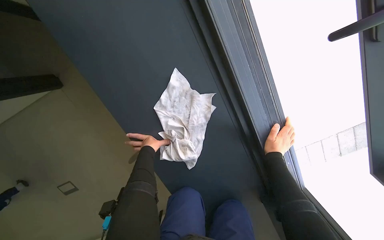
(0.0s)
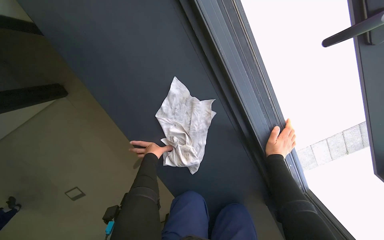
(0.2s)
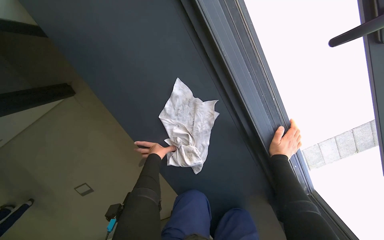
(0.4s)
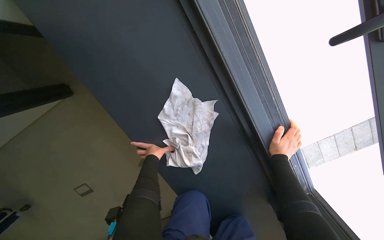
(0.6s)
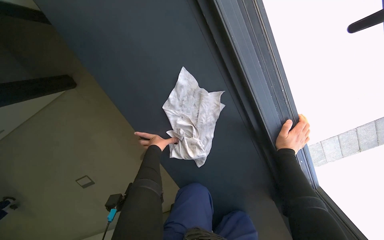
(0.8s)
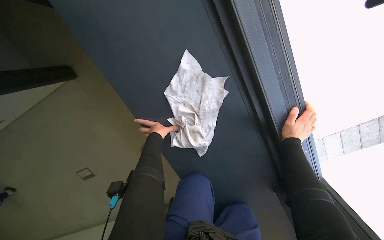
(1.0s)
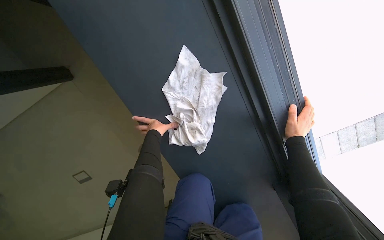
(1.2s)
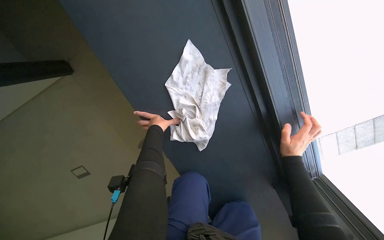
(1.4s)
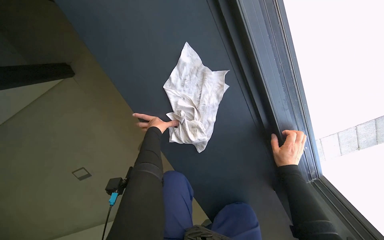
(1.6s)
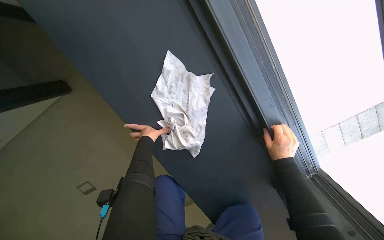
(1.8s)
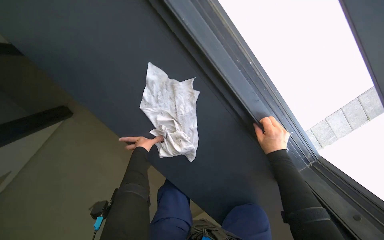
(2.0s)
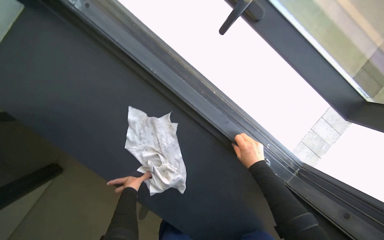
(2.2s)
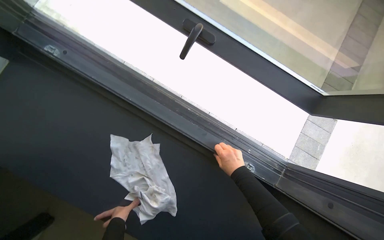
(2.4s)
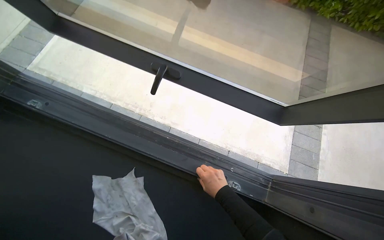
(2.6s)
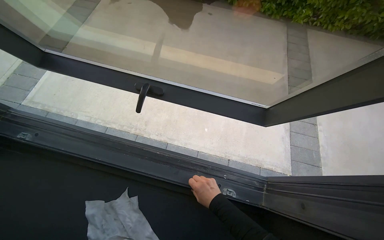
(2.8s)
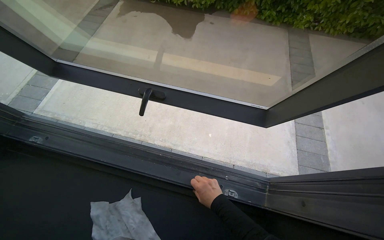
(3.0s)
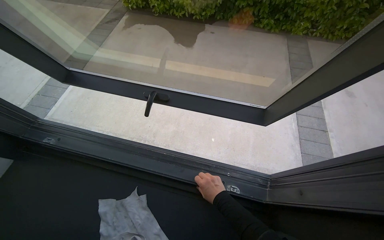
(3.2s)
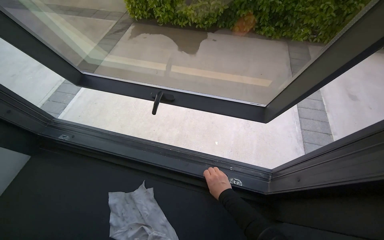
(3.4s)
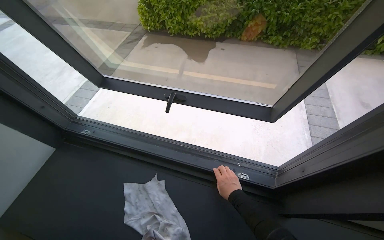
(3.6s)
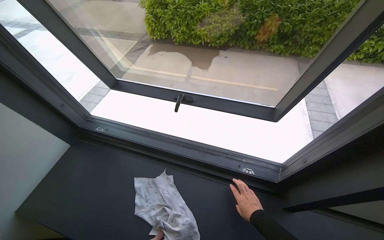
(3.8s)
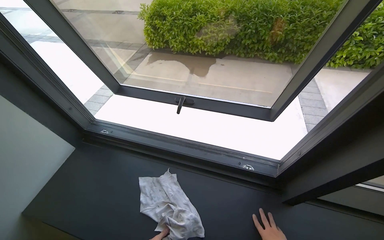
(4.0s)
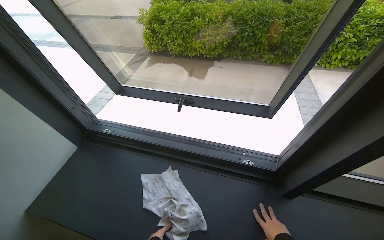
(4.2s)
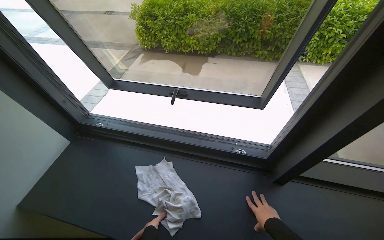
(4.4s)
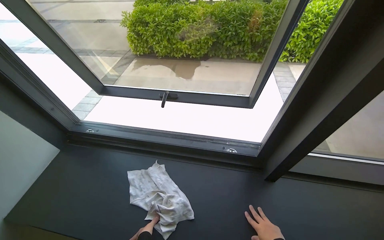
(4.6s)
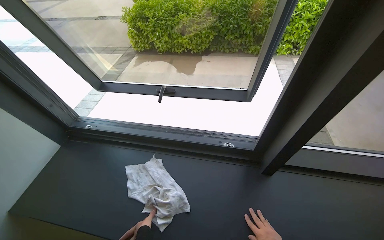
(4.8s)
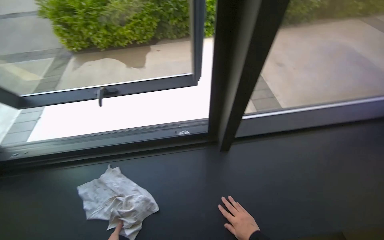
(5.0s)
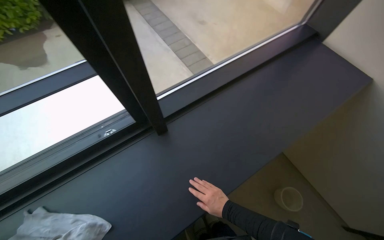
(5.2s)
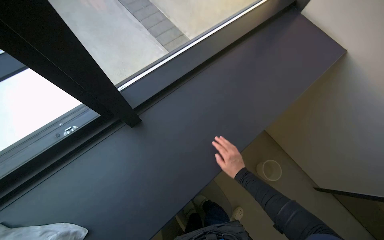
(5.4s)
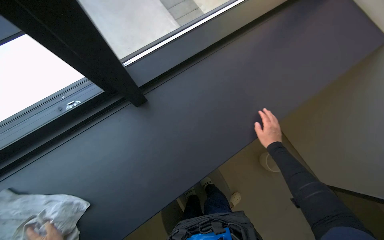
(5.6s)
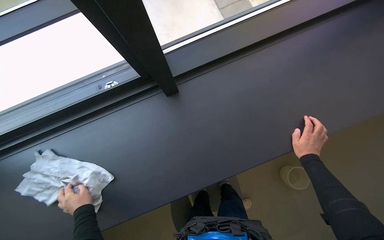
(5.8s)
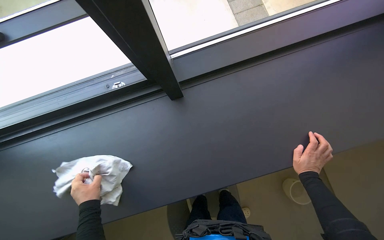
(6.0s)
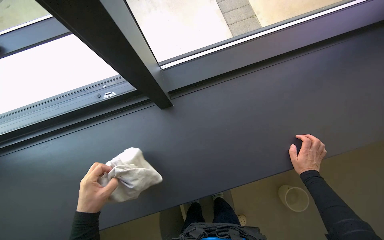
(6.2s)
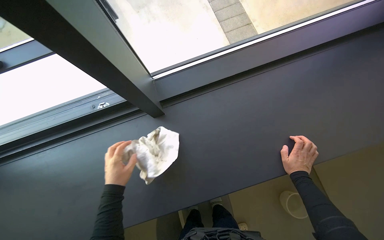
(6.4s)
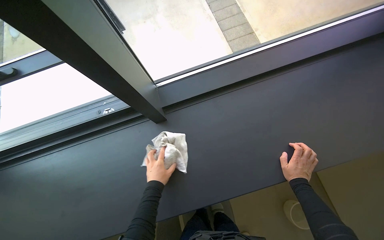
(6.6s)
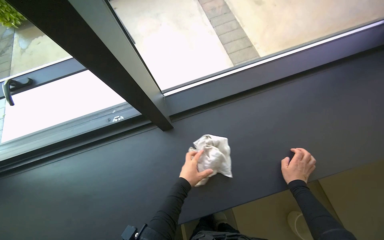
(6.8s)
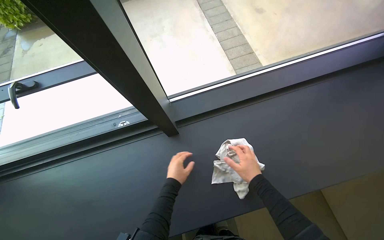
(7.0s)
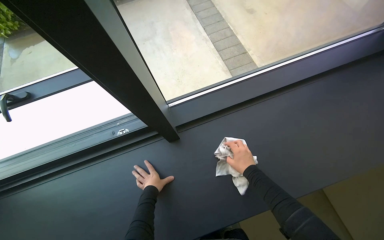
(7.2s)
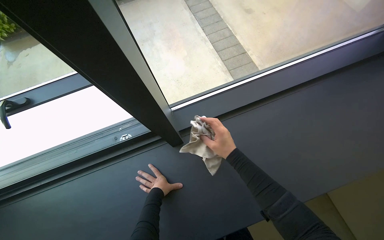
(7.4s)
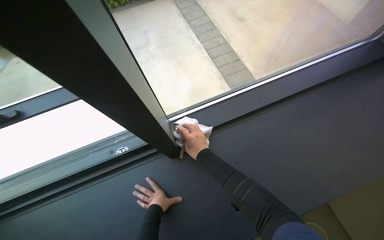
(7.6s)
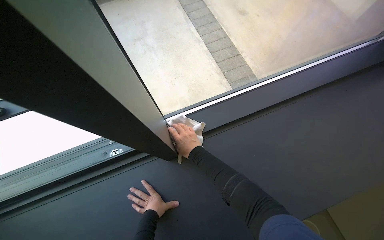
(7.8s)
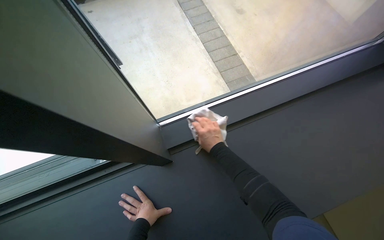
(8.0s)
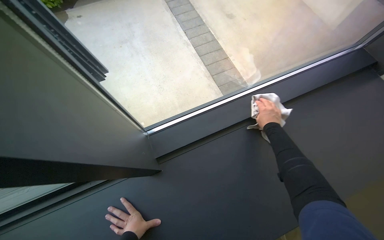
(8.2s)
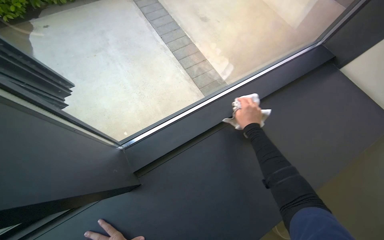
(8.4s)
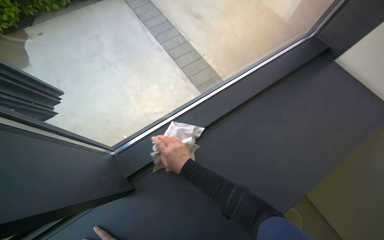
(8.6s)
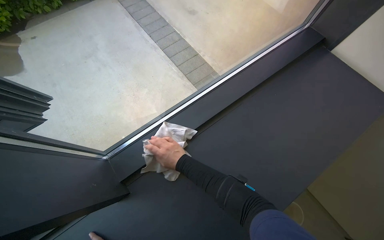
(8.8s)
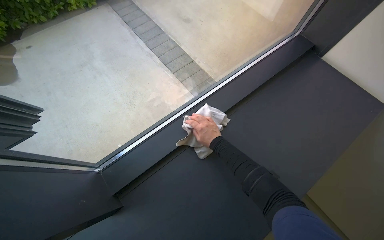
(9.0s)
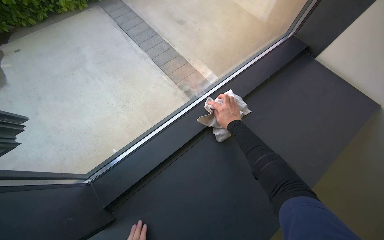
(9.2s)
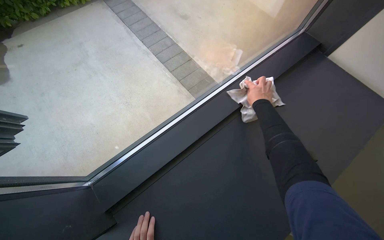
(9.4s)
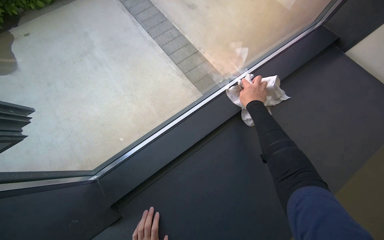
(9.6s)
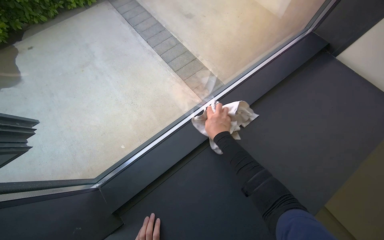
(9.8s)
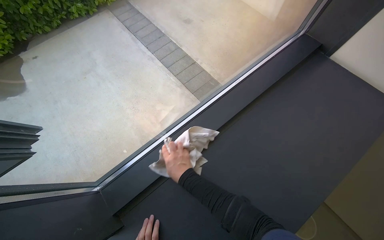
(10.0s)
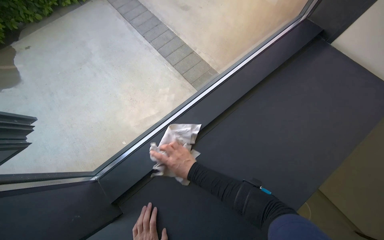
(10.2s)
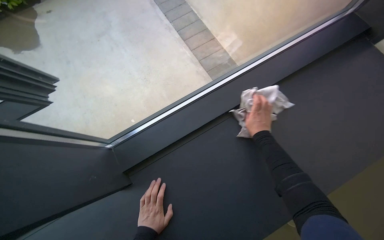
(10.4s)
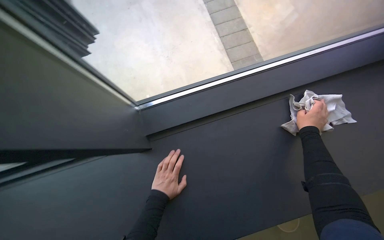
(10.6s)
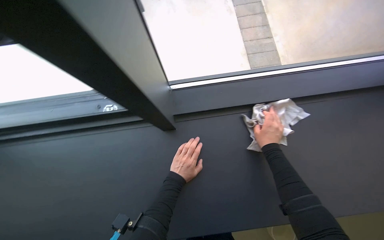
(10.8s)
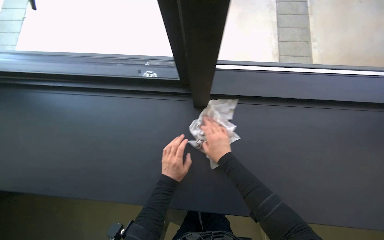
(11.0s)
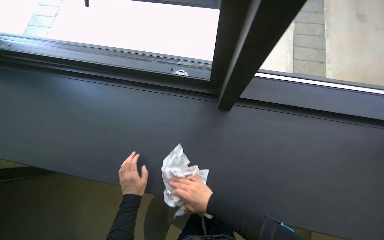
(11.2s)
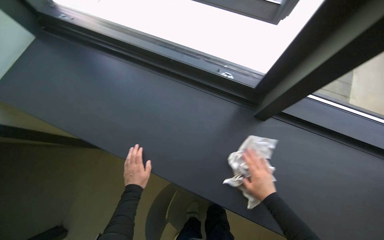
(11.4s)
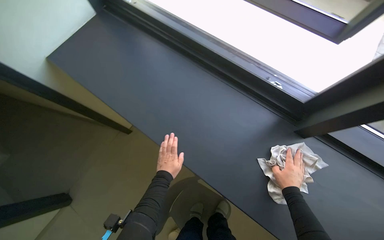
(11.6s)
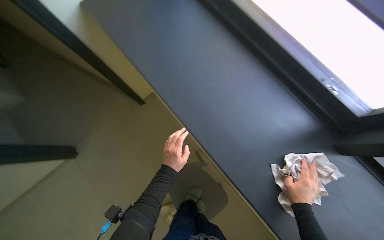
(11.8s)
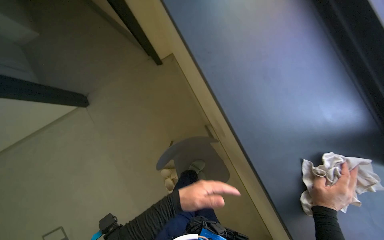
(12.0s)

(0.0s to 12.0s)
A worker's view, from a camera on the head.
Job: wiping surfaces.
The whole recording: Wiping window sill. The worker wipes down the window sill with a cloth.
0.0s - 1.6s: The hands work in one place, with small movements.
1.6s - 3.0s: The view tips upward by roughly 45 degrees. The scene turns some 50 degrees counterclockwise in the picture.
3.0s - 4.4s: The camera pitches upward, by roughly 15 degrees.
4.4s - 6.0s: The camera is carried roughly 40 cm. The head rotates about 30 degrees to the right. The camera pitches downward, by roughly 30 degrees.
6.0s - 7.6s: The view tips upward by about 15 degrees. The left hand shifts roughly 20 cm to the right. The right hand moves to the left and up the picture, some 50 cm.
7.6s - 9.0s: The right hand moves left and right over roughly 35 cm, changing direction 2 times.
9.0s - 10.4s: The right hand goes left and right, approximately 30 cm each way, reversing 2 times.
10.4s - 12.0s: The camera travels about 40 cm. The view tips downward by about 15 degrees. The scene rotates clockwise by about 50 degrees.

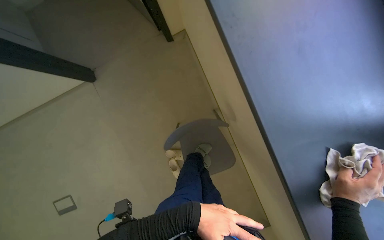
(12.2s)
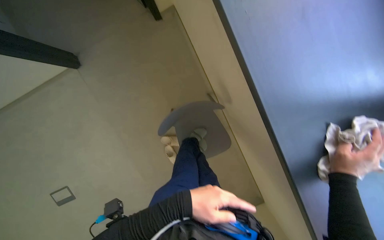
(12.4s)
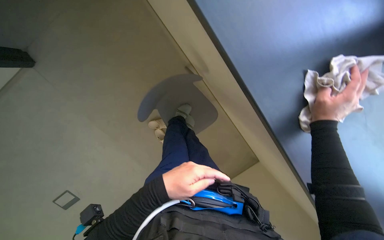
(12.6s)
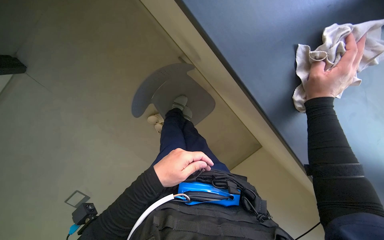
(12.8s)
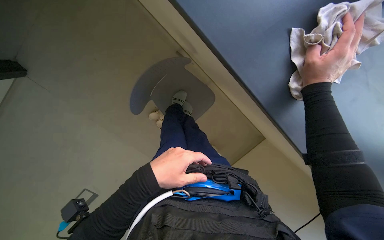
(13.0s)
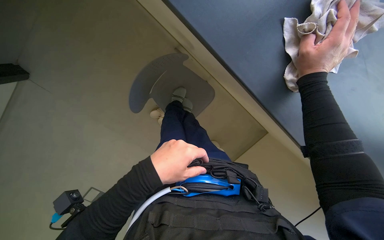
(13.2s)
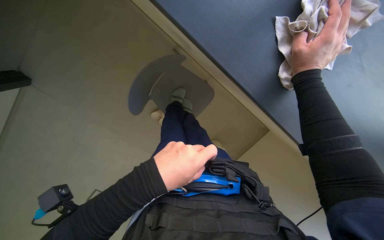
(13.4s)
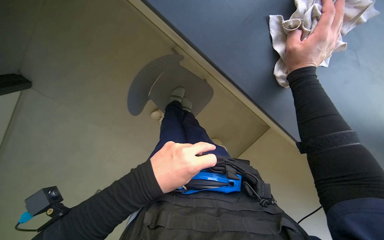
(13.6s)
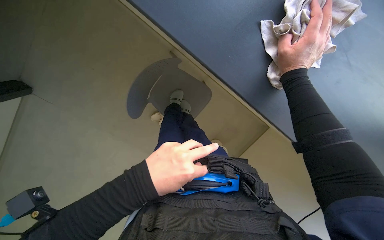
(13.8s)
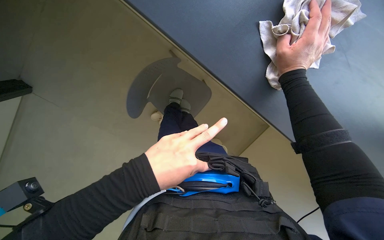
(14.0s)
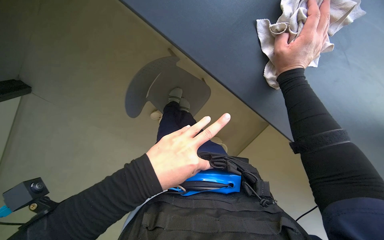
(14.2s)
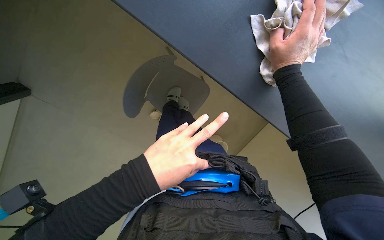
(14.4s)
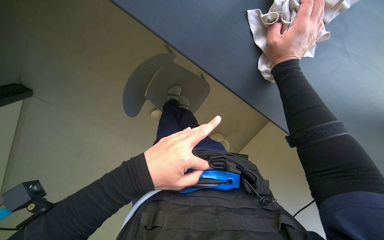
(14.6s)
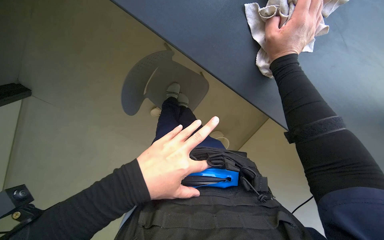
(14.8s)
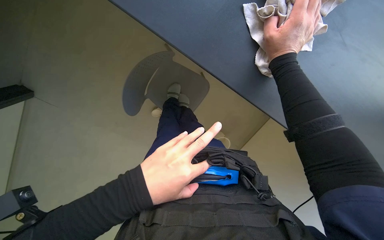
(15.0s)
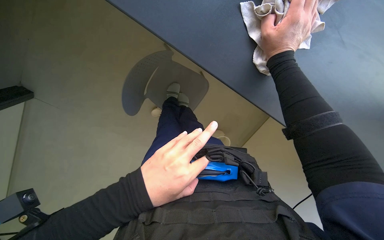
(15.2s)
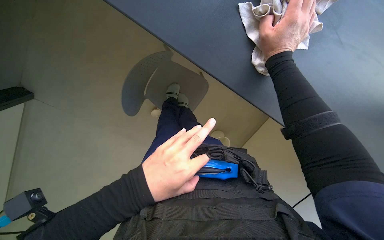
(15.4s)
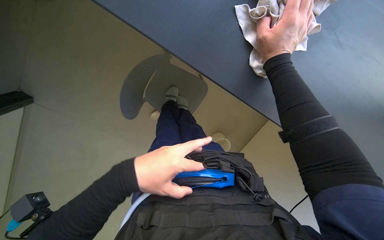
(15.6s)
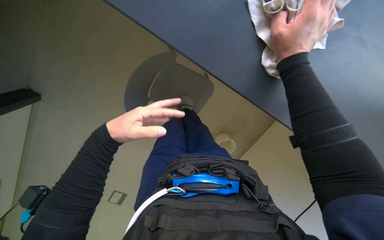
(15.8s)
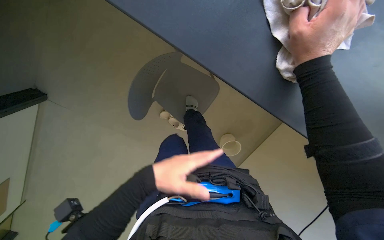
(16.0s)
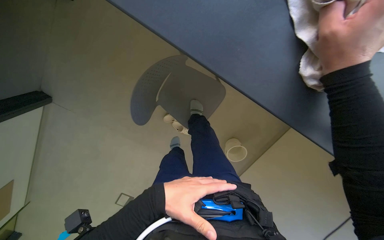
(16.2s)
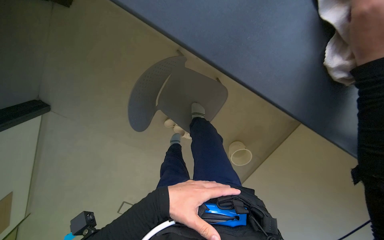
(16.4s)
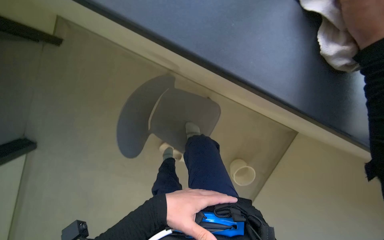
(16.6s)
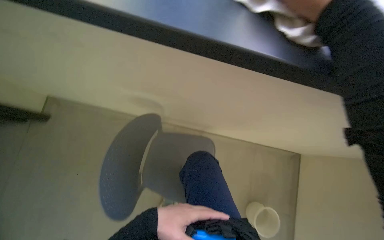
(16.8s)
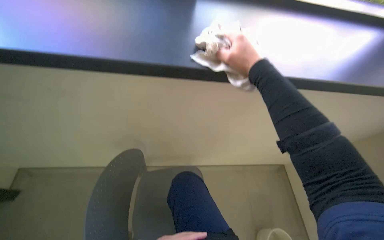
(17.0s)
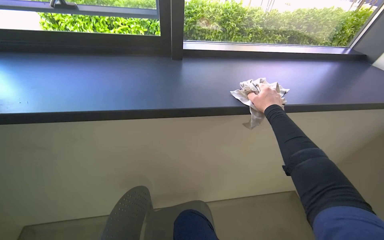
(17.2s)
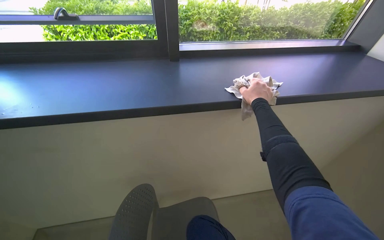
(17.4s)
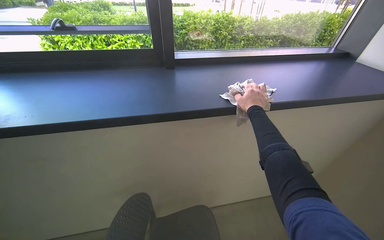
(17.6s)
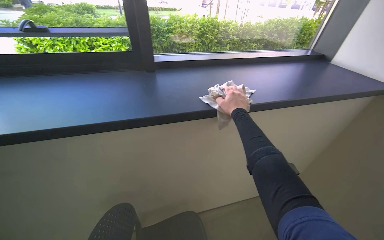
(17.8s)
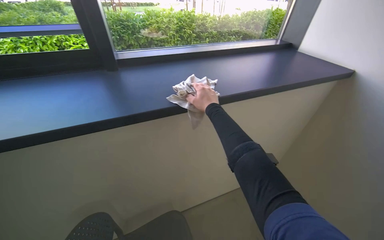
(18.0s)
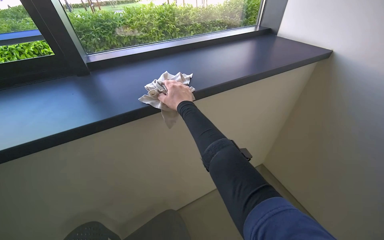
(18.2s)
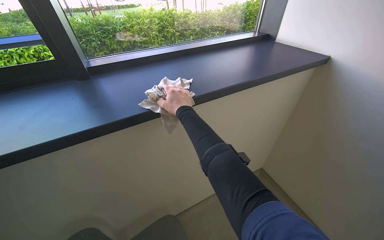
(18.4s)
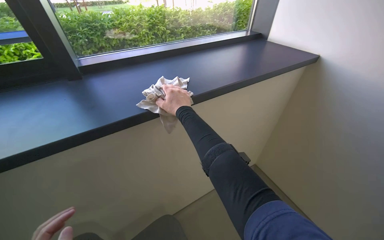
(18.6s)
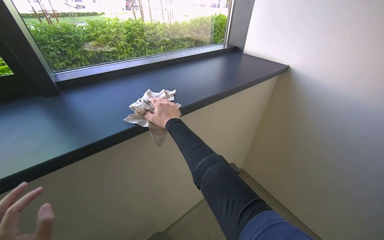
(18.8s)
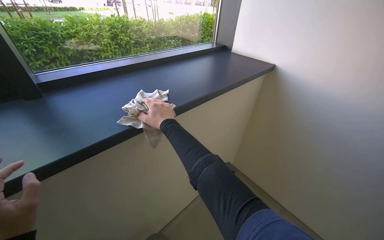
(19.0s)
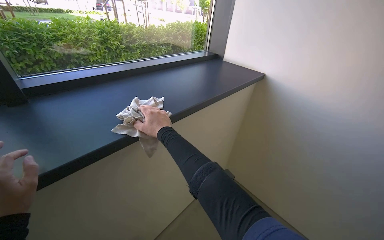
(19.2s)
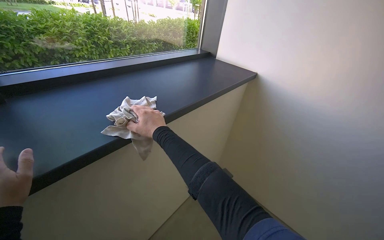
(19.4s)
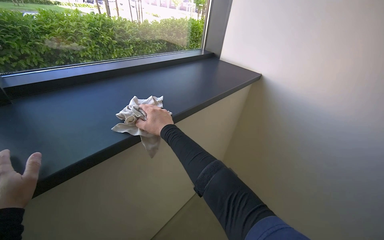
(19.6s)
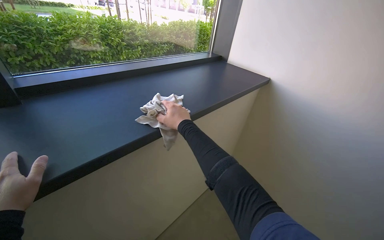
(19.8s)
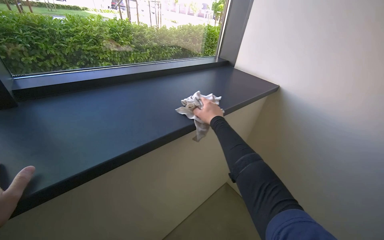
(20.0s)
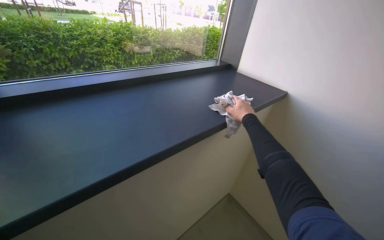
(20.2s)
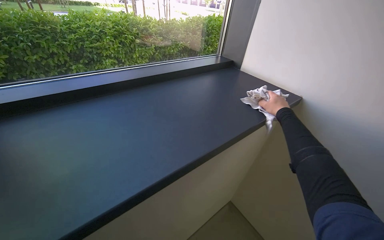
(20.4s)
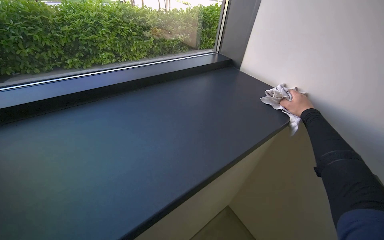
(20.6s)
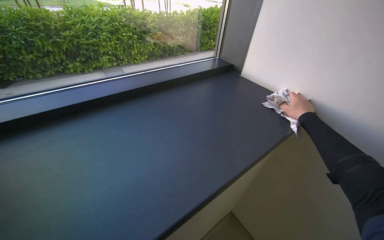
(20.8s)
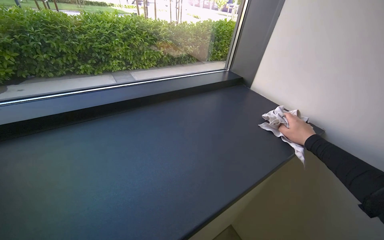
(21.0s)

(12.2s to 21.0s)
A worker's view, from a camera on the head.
Job: wiping surfaces.
The whole recording: Wiping window sill. The worker wipes down the window sill with a cloth.
12.2s - 13.6s: The view tilts about 20 degrees downward. The scene rotates counterclockwise by some 30 degrees.
13.6s - 15.2s: The hands stay close to where they were, moving slightly.
15.2s - 16.6s: The left hand is displaced farther from the camera by some 20 cm.
16.6s - 18.0s: The view tips upward by some 15 degrees.
18.0s - 19.6s: The wearer's head swings some 25 degrees to the right.
19.6s - 21.0s: The right hand moves to the right and farther from the camera, about 60 cm.
